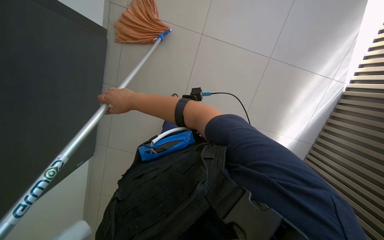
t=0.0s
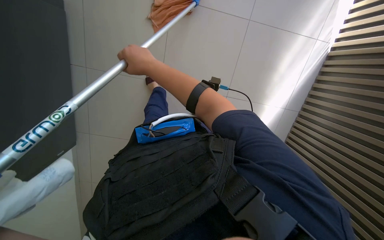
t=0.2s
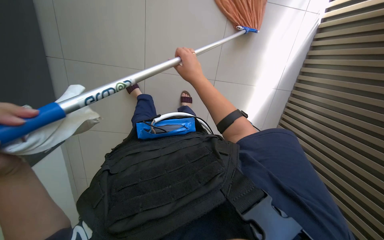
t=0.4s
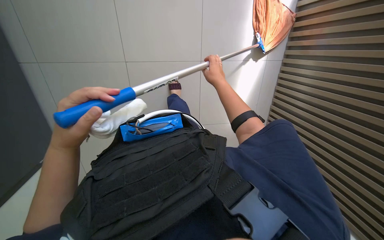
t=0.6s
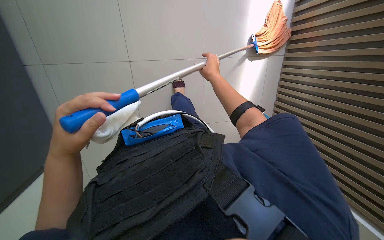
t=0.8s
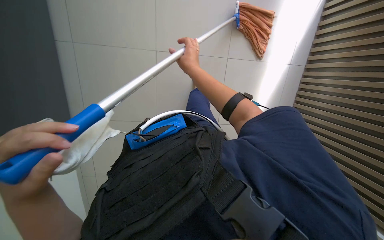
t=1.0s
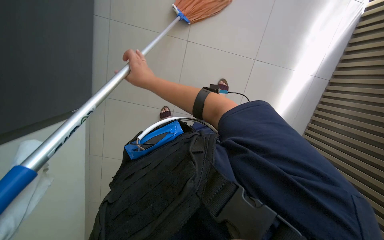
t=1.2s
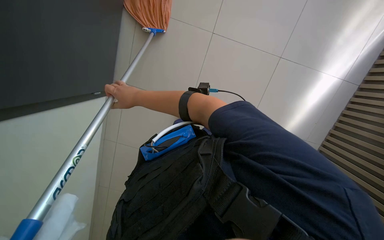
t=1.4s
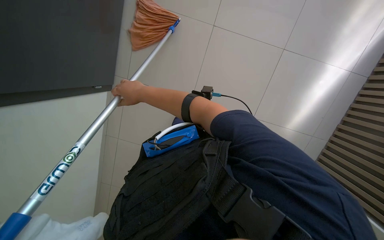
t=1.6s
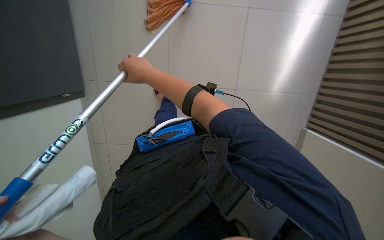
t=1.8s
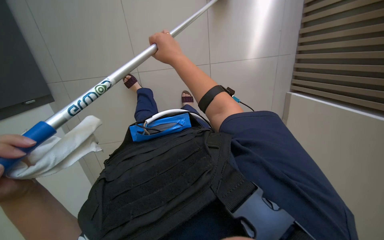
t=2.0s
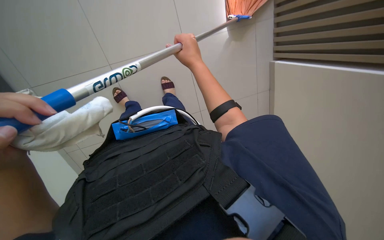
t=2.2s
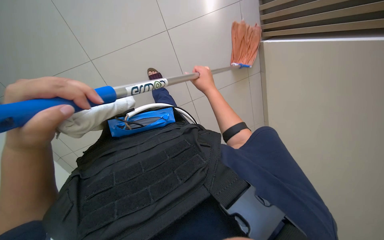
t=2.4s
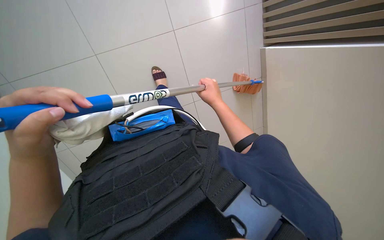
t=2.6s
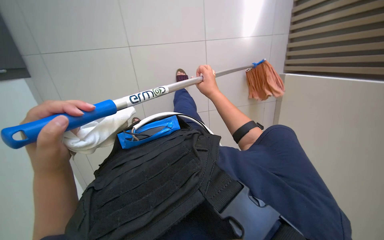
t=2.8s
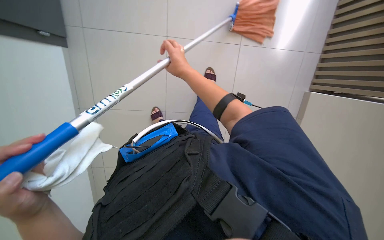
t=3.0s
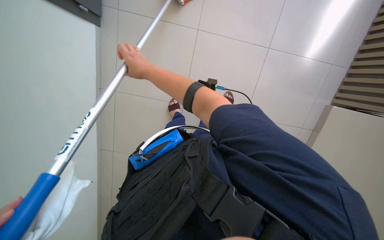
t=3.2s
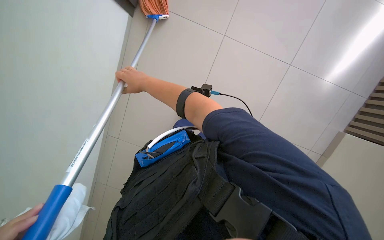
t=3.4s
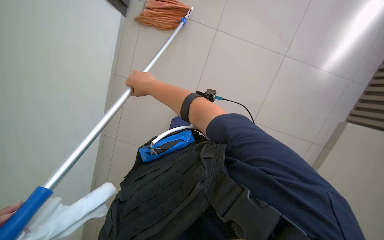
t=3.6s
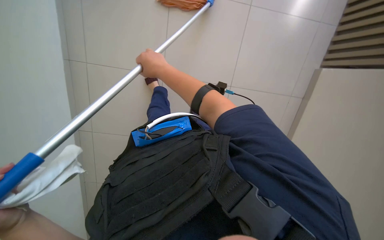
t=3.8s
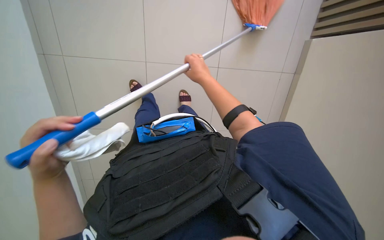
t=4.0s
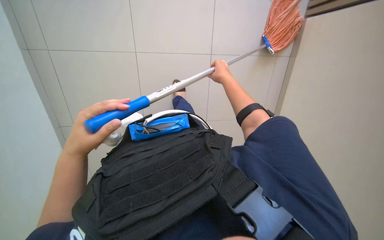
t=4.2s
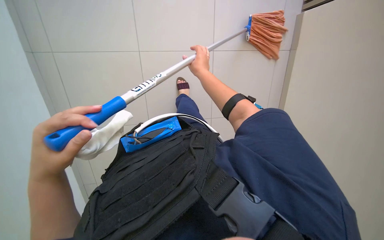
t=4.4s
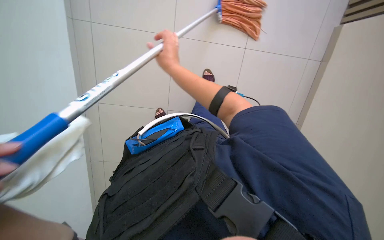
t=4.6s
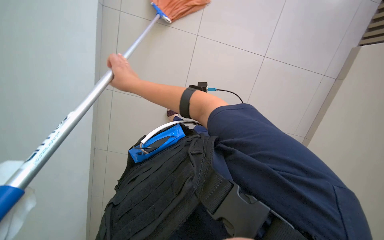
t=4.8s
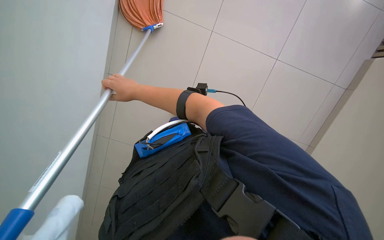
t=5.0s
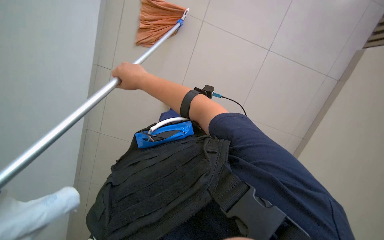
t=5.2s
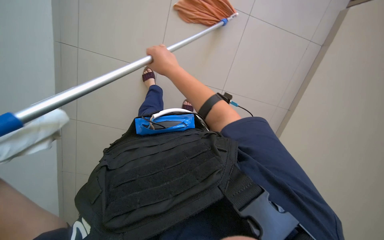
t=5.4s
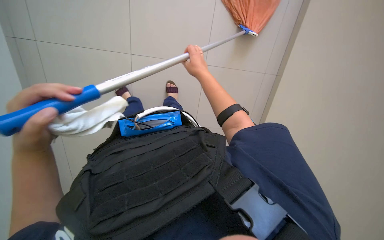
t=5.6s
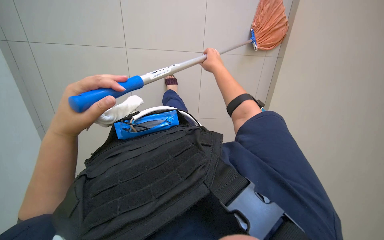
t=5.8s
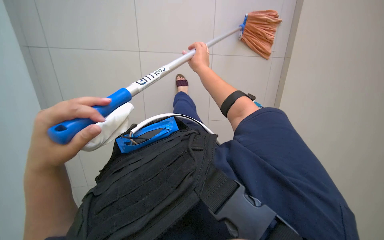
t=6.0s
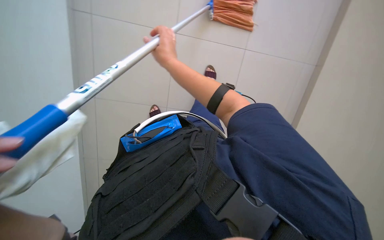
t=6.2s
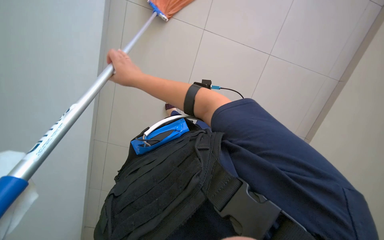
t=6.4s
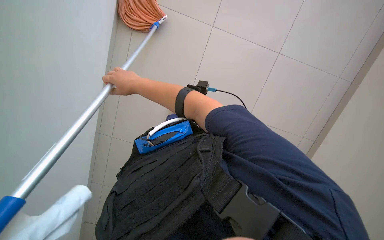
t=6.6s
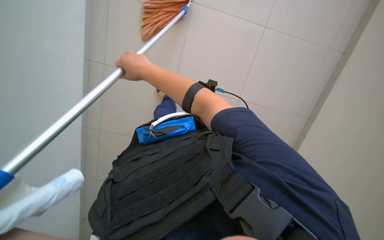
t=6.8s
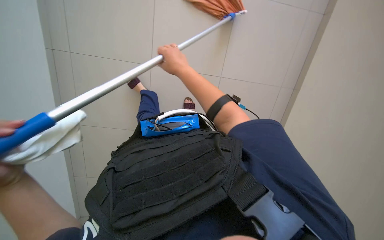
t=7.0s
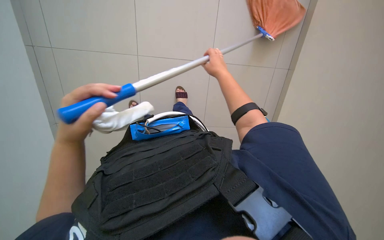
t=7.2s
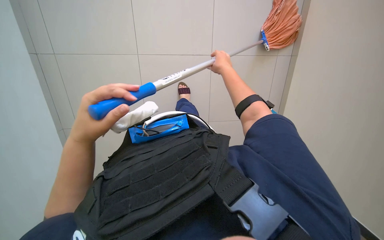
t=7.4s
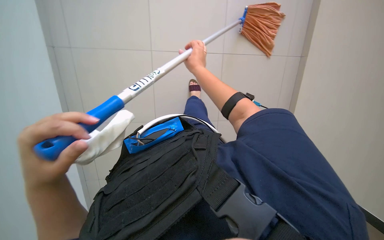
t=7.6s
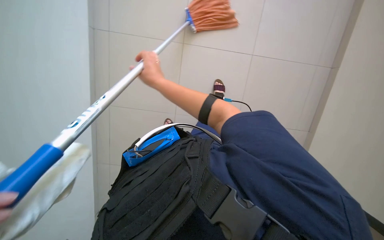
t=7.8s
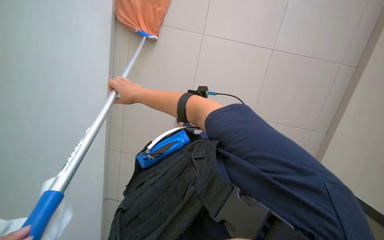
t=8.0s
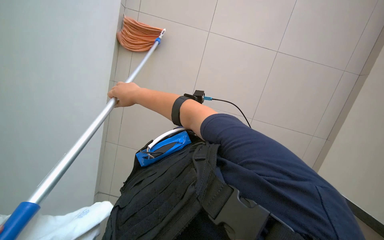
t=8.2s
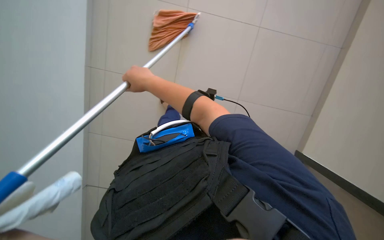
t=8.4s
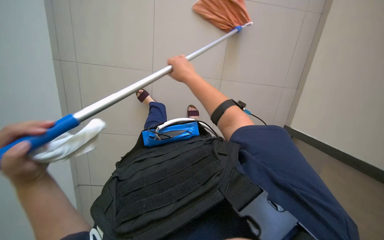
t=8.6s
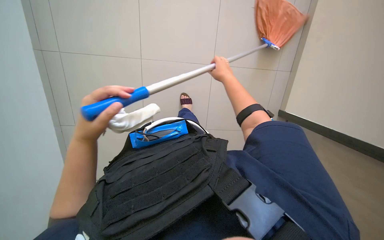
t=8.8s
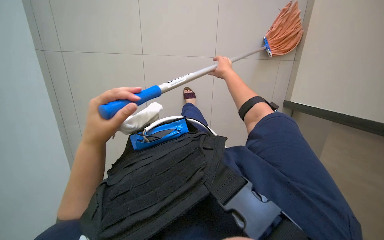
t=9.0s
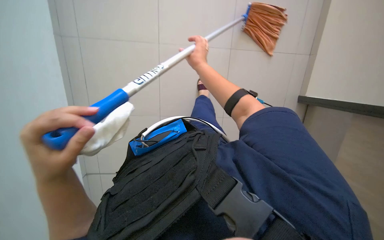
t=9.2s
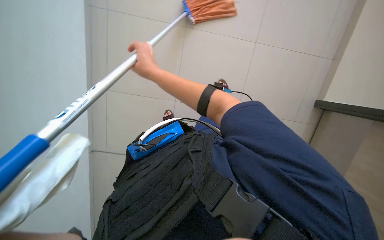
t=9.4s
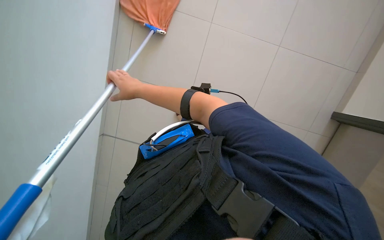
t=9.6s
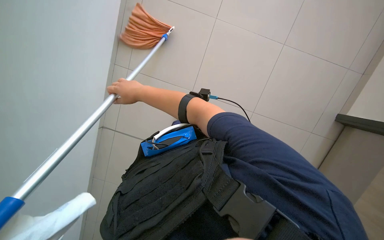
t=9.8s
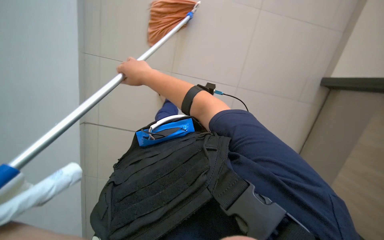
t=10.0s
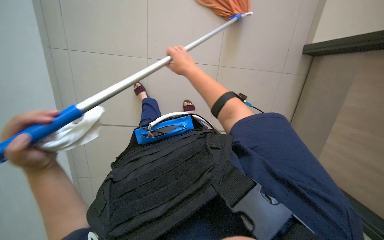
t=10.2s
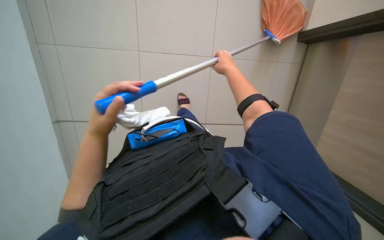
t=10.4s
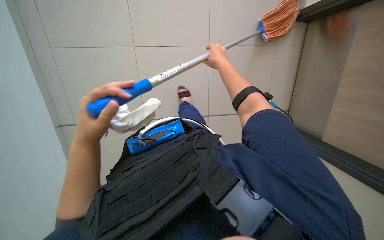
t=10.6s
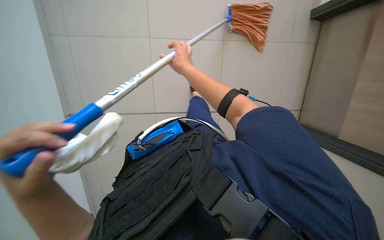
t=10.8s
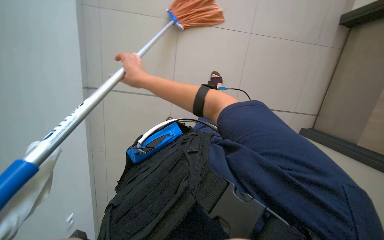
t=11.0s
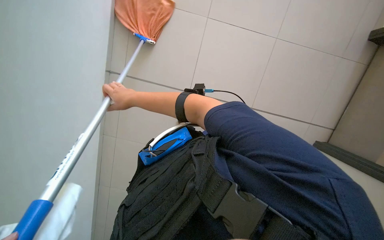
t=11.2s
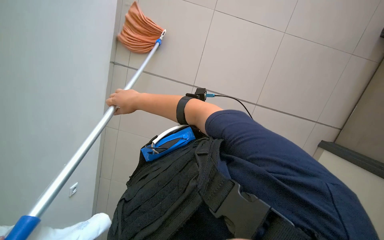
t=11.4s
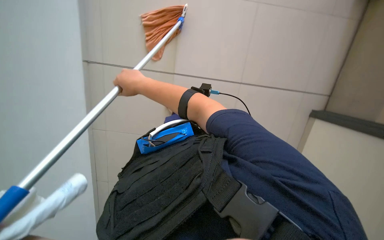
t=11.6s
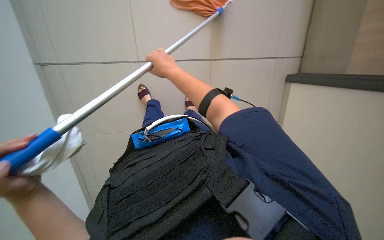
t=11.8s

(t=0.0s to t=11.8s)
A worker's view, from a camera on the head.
Job: mopping floor.
The whole recording: Mopping floor with string mop. The worker mops the floor with an orange string mop.
t=1.4s - t=3.0s: The right hand shifts roughly 25 cm to the right.
t=3.0s - t=4.4s: The right hand moves left and right over about 25 cm, changing direction 2 times.
t=4.4s - t=6.0s: The right hand goes to the left and returns, about 20 cm each way.
t=6.0s - t=7.4s: The right hand moves approximately 20 cm to the left and comes back.
t=7.4s - t=8.8s: The right hand travels to the left and back again, approximately 25 cm each way.
t=8.8s - t=10.4s: The right hand goes to the left and returns, approximately 20 cm each way.
t=10.4s - t=11.8s: The right hand shifts roughly 20 cm to the left.

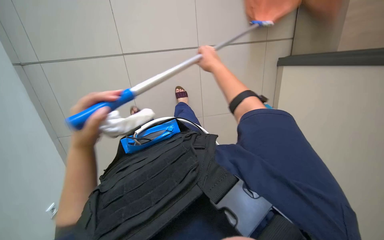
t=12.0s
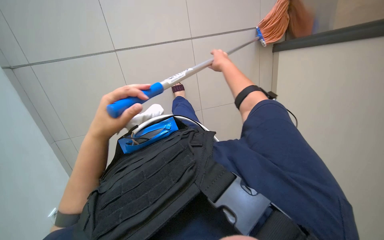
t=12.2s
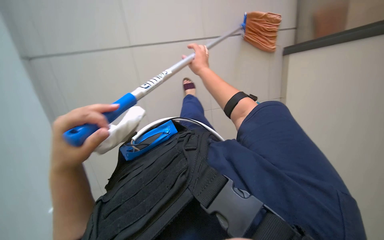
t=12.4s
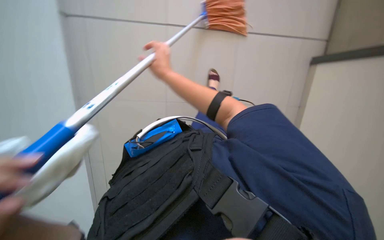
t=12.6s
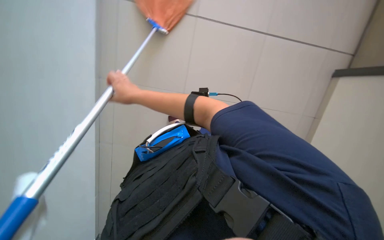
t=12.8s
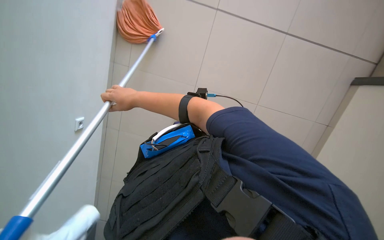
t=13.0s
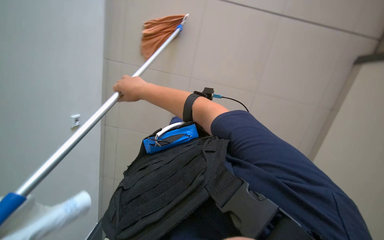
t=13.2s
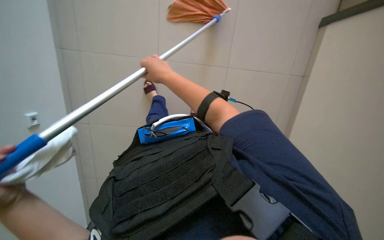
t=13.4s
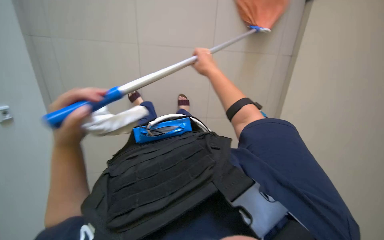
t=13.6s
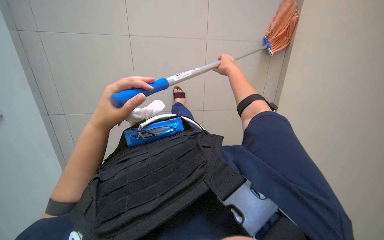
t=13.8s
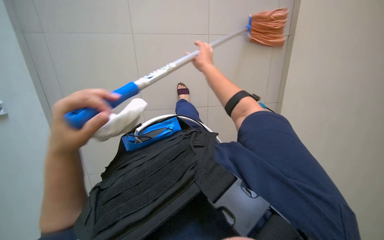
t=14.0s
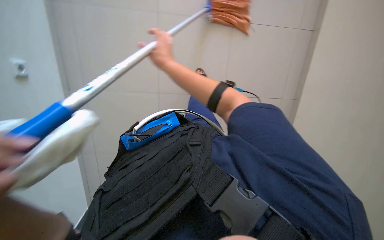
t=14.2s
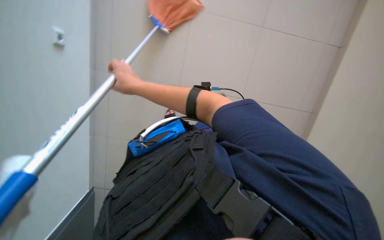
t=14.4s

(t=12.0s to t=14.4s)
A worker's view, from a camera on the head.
Job: mopping floor.
The whole recording: Mopping floor with string mop. The worker mops the floor with an orange string mop.
t=12.0s - t=13.2s: The right hand is displaced to the left by about 25 cm.
t=13.2s - t=14.4s: The right hand travels to the right and back again, some 30 cm each way.

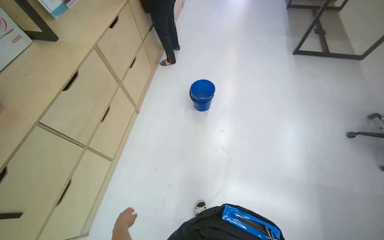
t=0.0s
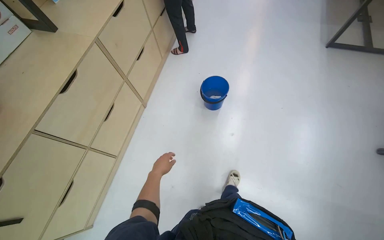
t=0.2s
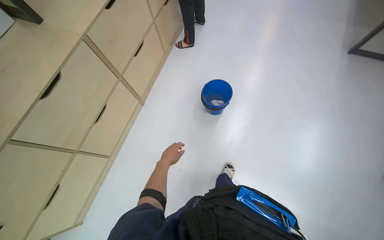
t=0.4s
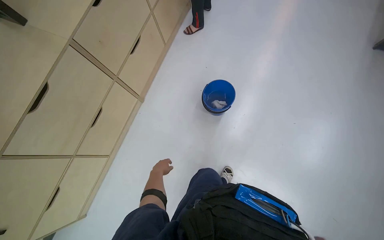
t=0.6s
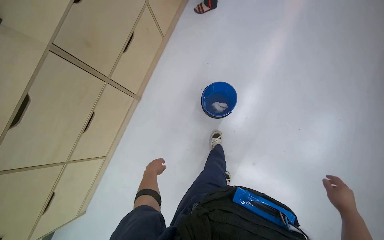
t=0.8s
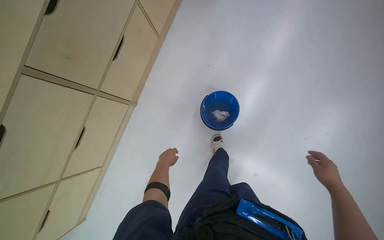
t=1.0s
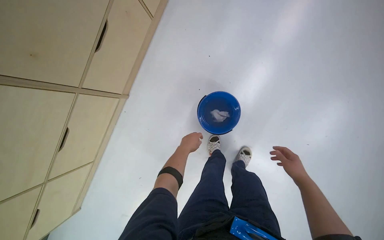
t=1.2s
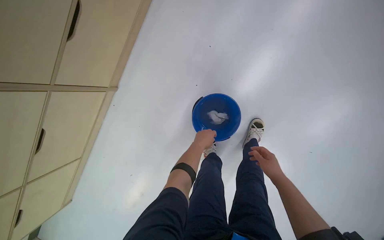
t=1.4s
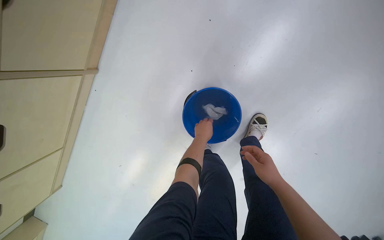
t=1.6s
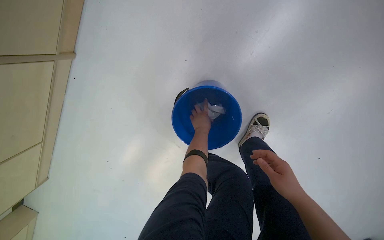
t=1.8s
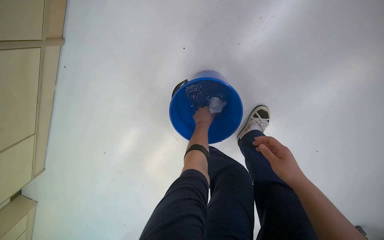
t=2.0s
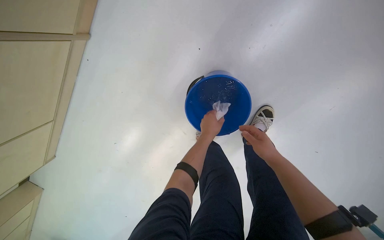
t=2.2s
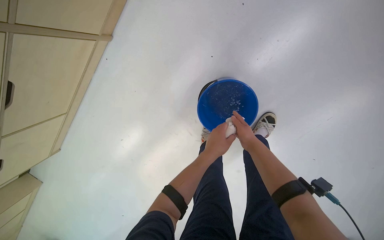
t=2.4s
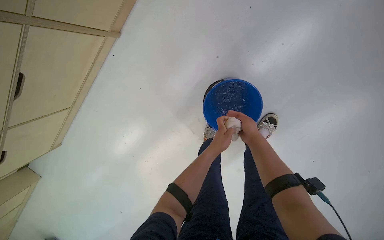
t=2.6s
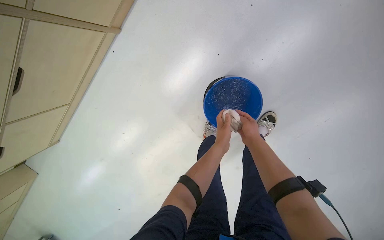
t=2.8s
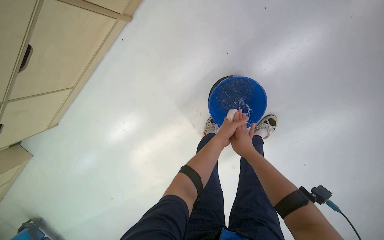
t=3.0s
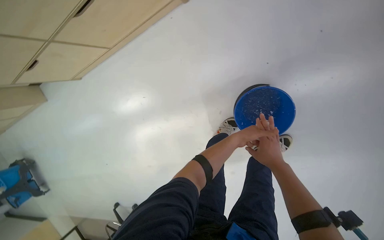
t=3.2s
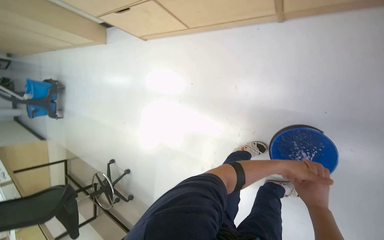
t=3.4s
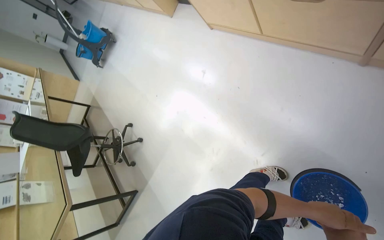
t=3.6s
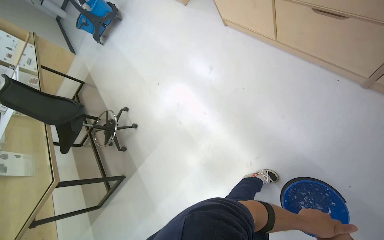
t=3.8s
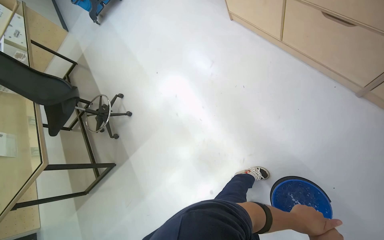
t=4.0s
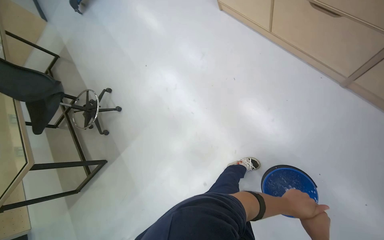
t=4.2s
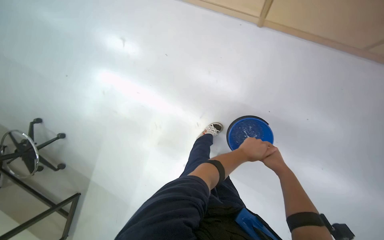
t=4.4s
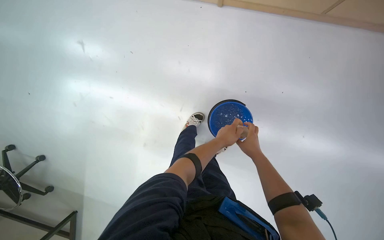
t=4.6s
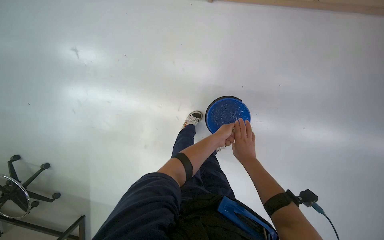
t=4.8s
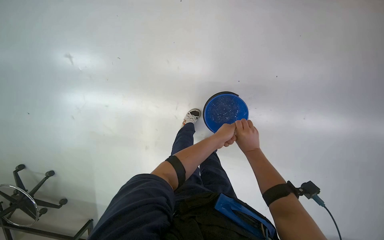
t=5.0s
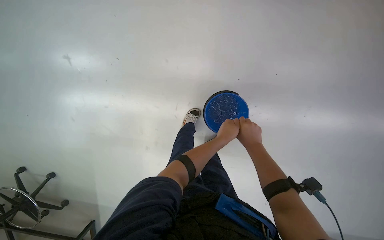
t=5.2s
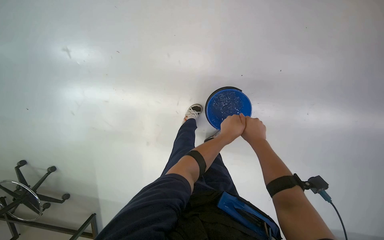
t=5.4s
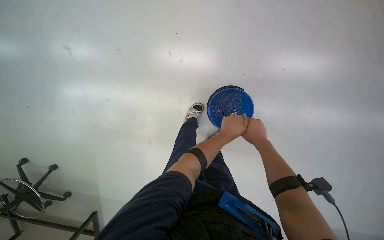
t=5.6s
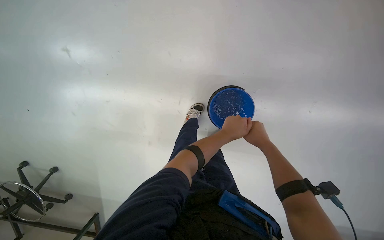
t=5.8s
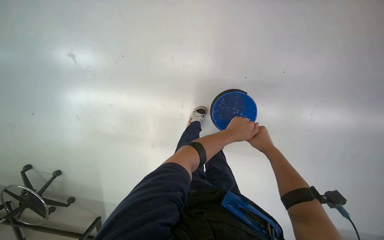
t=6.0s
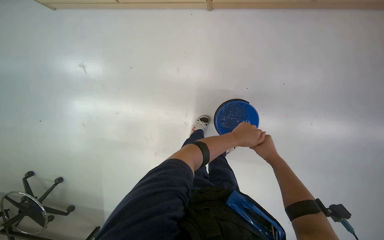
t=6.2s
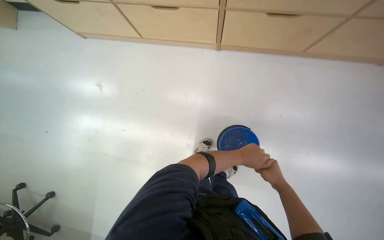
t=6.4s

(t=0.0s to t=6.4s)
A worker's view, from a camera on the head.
Job: preparing cleaning supplies.
The whole recording: Preparing cleaning cloth. The worker wrings and folds a white cloth from a bucket.
t=1.6s - t=3.2s: Everything in view rotates about 35 degrees clockwise.
